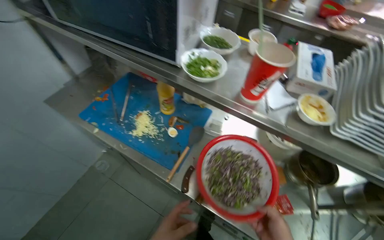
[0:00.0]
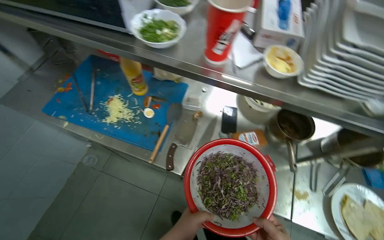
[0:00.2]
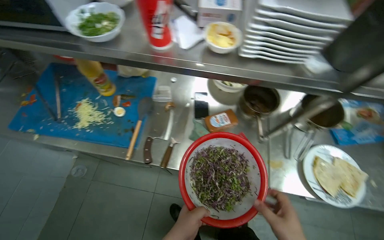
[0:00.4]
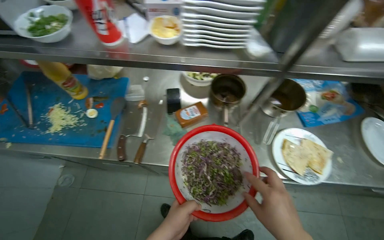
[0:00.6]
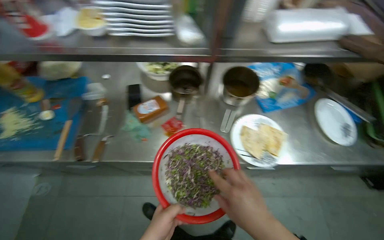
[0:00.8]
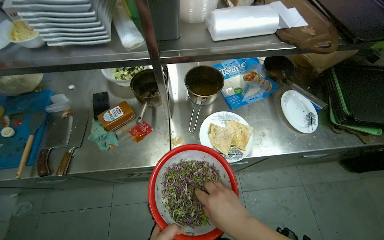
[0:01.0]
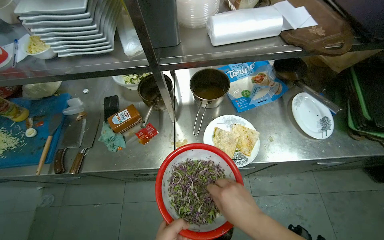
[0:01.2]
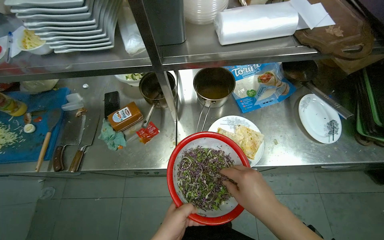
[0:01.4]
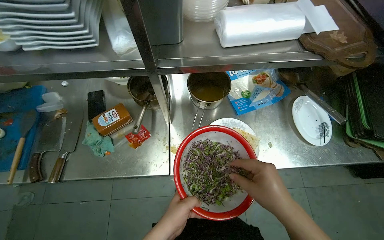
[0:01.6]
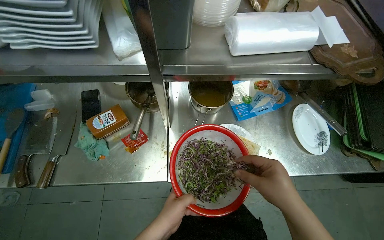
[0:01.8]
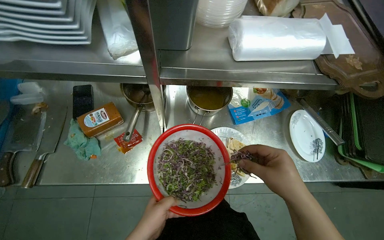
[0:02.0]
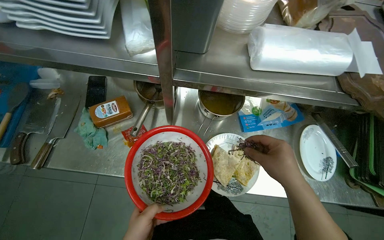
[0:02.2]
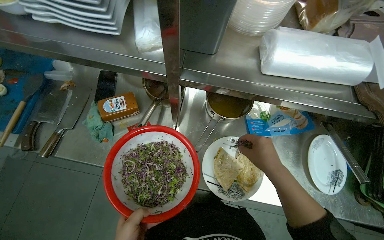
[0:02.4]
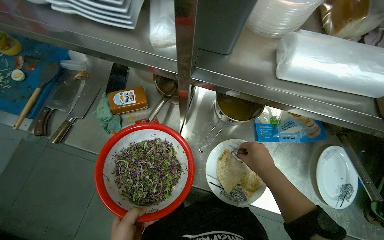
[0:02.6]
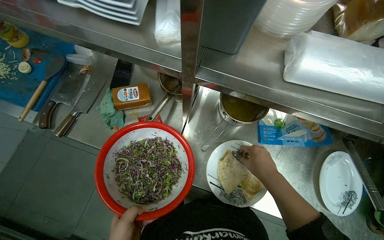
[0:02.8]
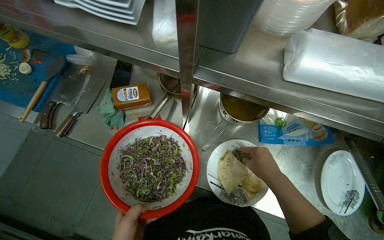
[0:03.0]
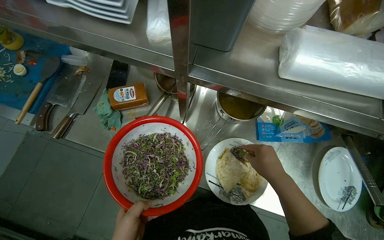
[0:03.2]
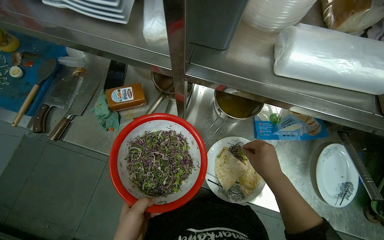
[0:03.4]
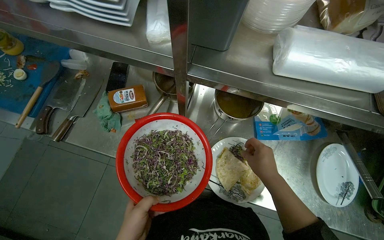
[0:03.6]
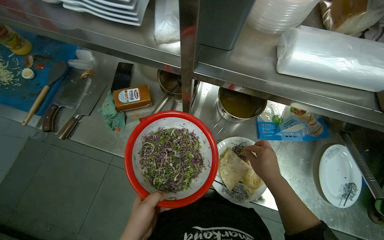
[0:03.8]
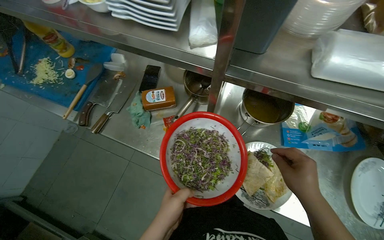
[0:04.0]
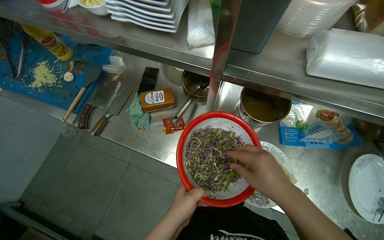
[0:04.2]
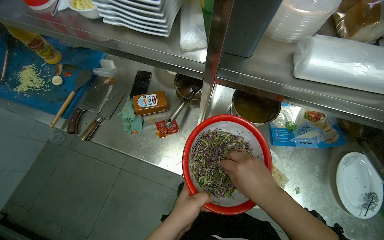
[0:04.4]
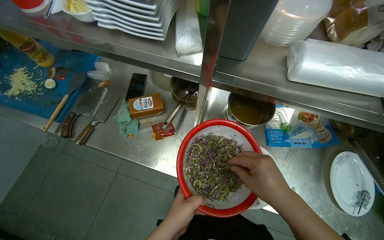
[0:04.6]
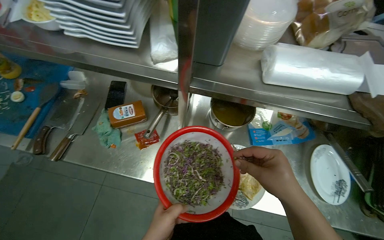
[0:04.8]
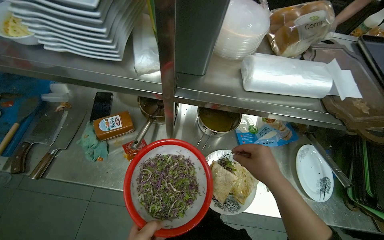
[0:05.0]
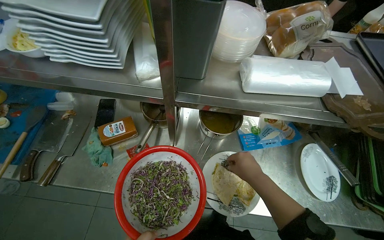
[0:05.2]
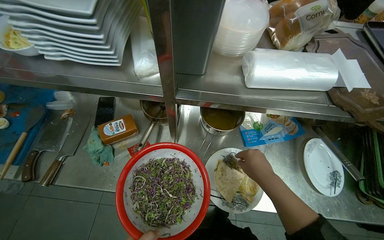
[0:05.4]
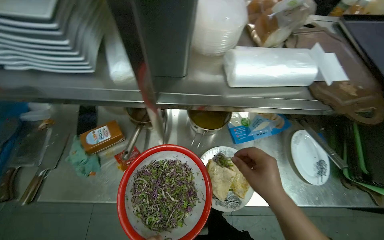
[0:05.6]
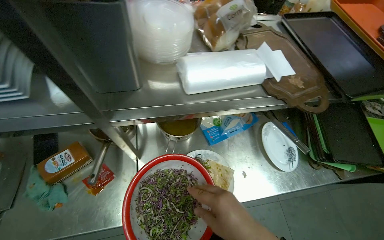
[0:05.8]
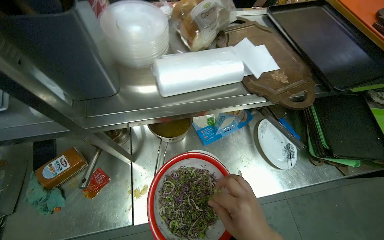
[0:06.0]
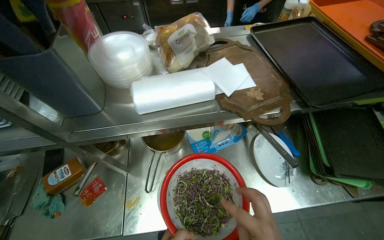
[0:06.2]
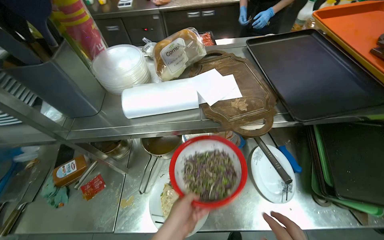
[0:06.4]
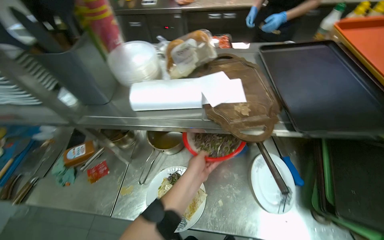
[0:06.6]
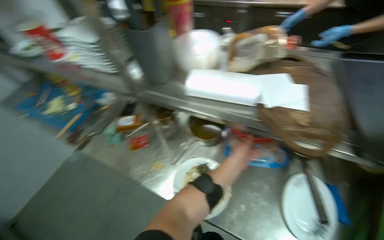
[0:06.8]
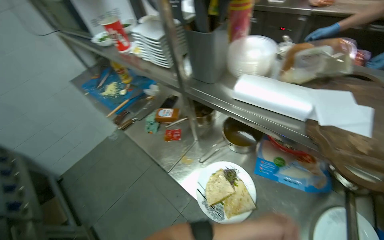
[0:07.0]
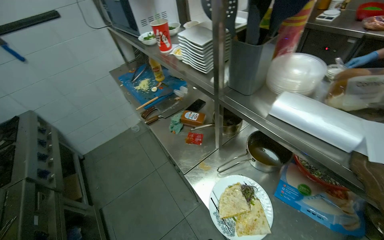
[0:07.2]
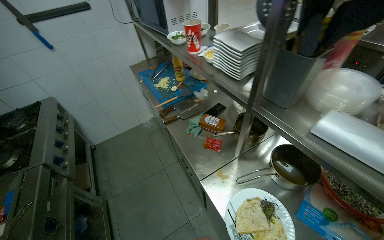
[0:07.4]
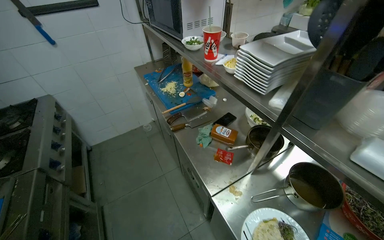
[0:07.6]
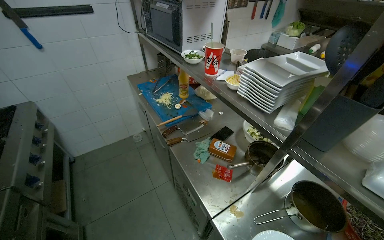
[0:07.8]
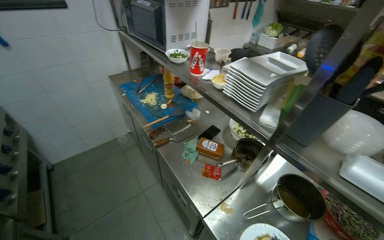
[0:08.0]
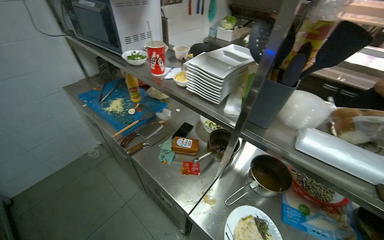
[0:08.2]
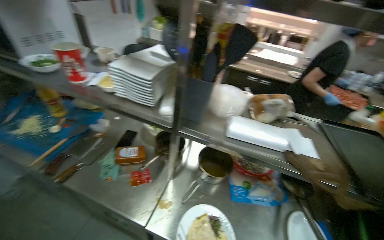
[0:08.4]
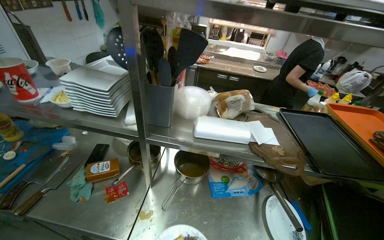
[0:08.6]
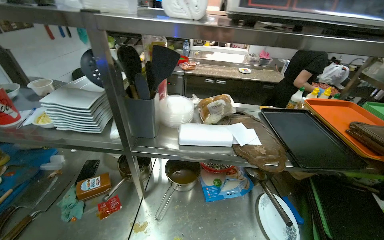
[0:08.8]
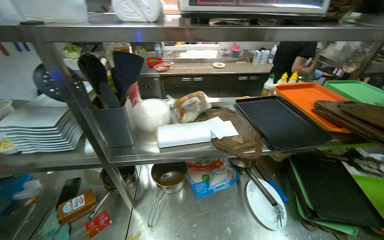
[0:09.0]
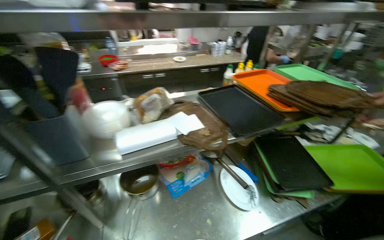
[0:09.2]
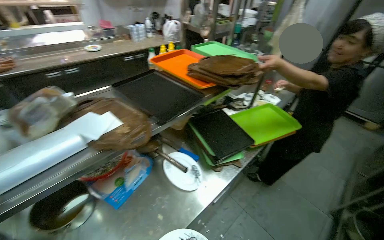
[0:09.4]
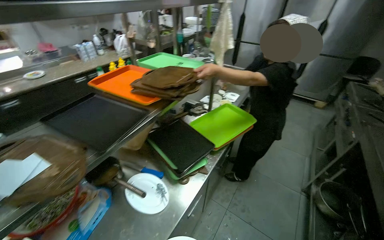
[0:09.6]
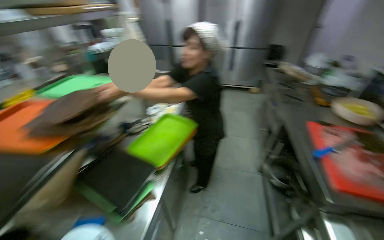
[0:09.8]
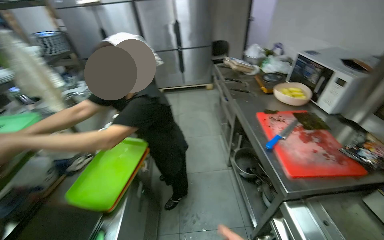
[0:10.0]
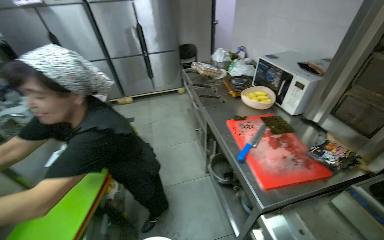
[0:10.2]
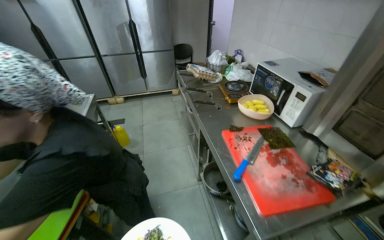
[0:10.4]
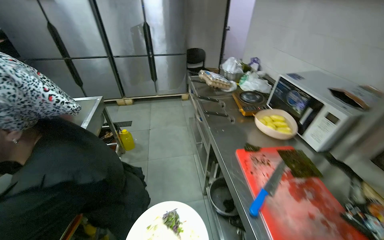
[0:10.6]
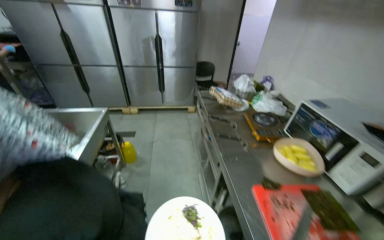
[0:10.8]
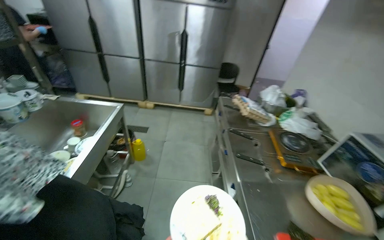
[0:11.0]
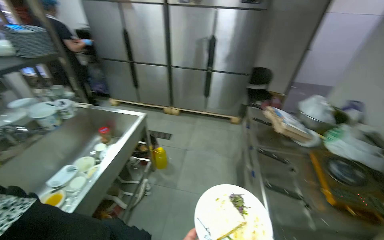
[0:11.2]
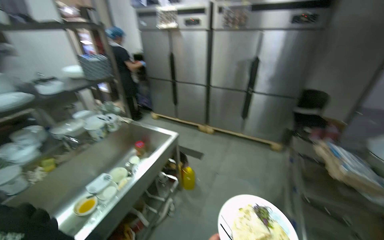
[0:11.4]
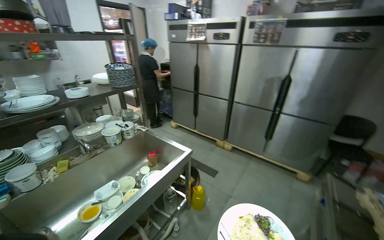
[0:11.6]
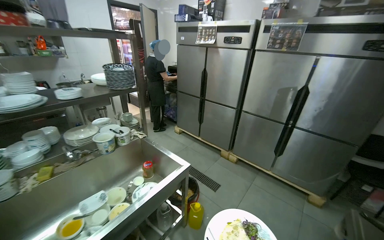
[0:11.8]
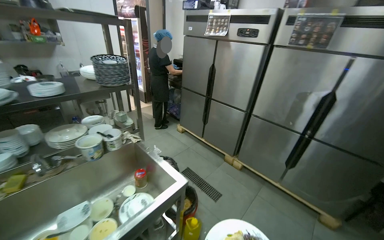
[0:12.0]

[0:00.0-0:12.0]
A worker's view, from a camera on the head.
Job: preparing food.
The whole recording: Adding various toppings to tortilla. The worker adds different ingredients like sprouts, cucumber, shrimp, and lettuce to the cooked tortilla on a plate.
0:00.0 to 0:01.6: The head travels roughly 60 cm. The head turns to the right by approximately 35 degrees. The camera pitches downward, by roughly 15 degrees.
0:01.6 to 0:03.0: The right hand heads farther from the camera, covering roughly 20 cm.
0:03.0 to 0:04.4: The right hand goes roughly 15 cm nearer to the camera and to the left.
0:04.4 to 0:06.0: The wearer looks roughly 30 degrees further to the right.
0:06.0 to 0:07.6: The head rotates roughly 75 degrees to the left.
0:07.6 to 0:09.0: The wearer's head swings roughly 65 degrees to the right.
0:09.0 to 0:10.4: The head travels about 80 cm. The head rotates about 100 degrees to the right.
0:10.4 to 0:12.0: The camera is carried about 1 m. The wearer looks approximately 60 degrees further to the left. The view tilts some 10 degrees upward.

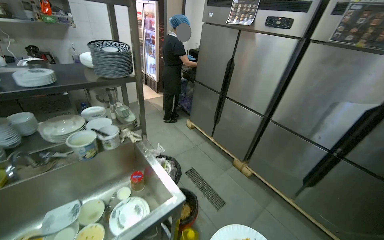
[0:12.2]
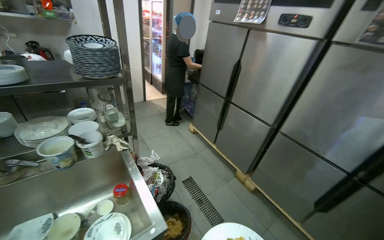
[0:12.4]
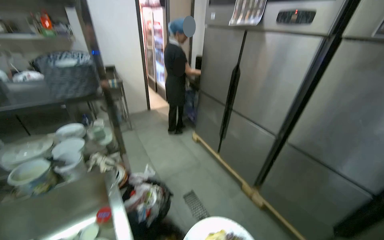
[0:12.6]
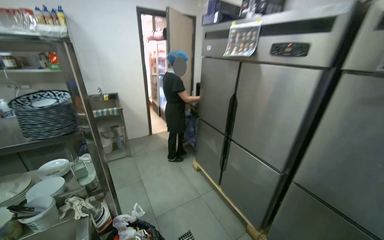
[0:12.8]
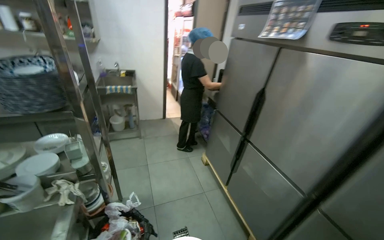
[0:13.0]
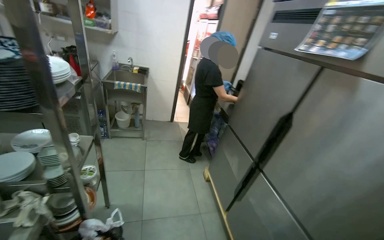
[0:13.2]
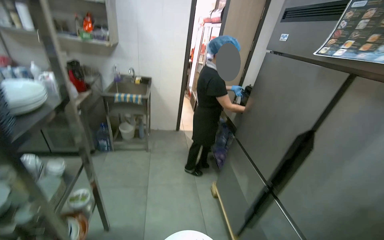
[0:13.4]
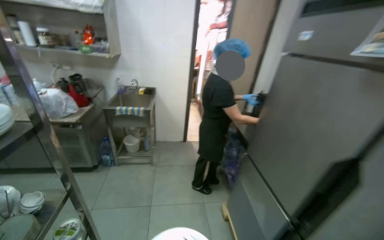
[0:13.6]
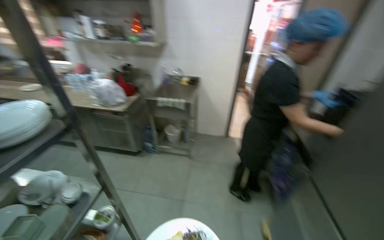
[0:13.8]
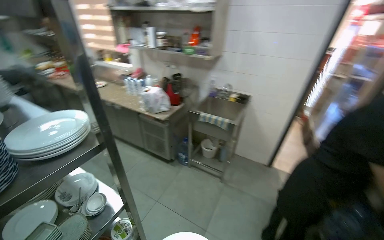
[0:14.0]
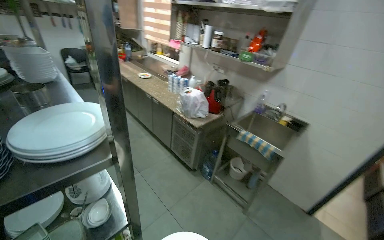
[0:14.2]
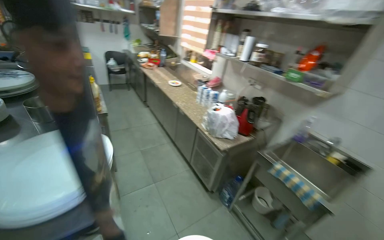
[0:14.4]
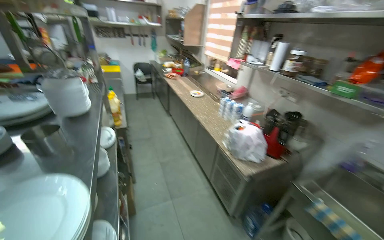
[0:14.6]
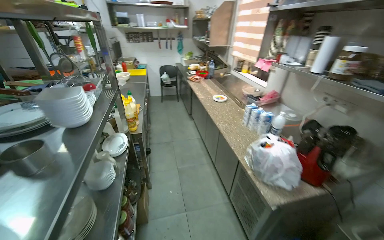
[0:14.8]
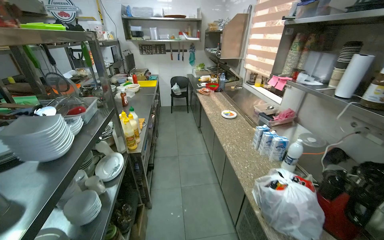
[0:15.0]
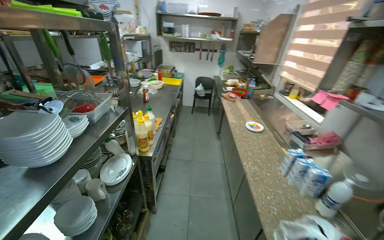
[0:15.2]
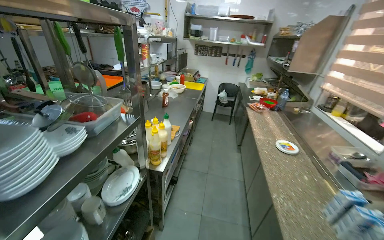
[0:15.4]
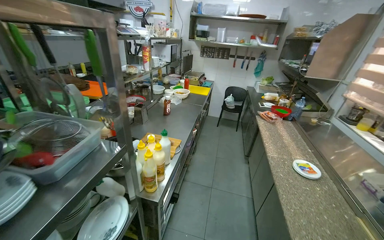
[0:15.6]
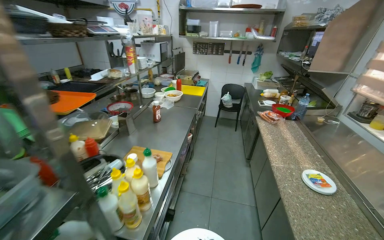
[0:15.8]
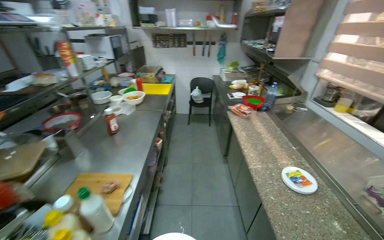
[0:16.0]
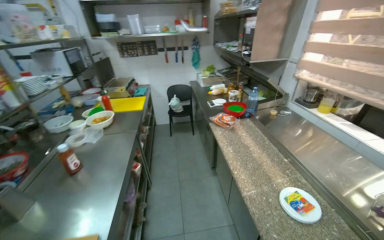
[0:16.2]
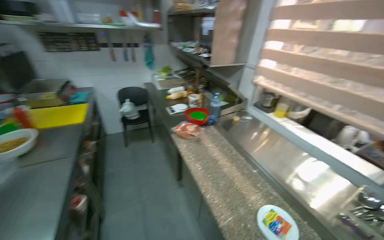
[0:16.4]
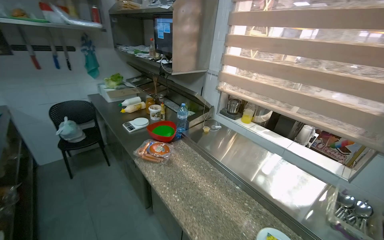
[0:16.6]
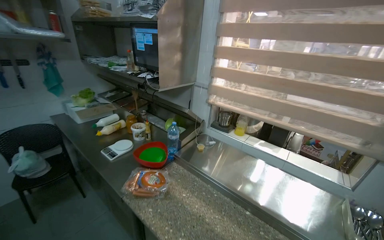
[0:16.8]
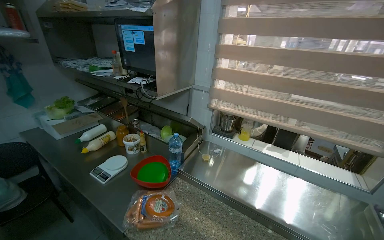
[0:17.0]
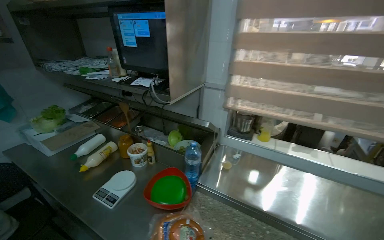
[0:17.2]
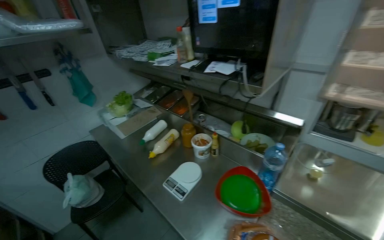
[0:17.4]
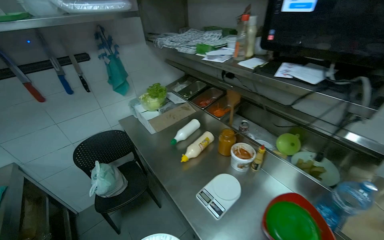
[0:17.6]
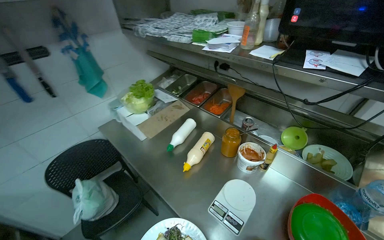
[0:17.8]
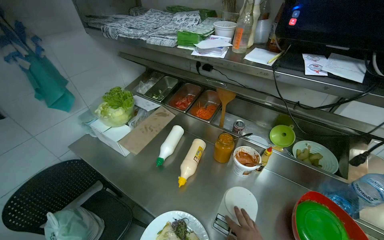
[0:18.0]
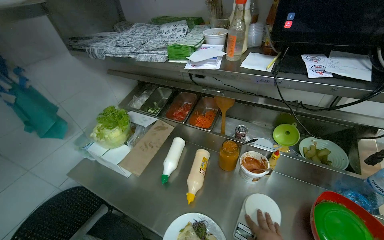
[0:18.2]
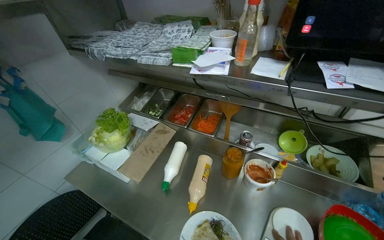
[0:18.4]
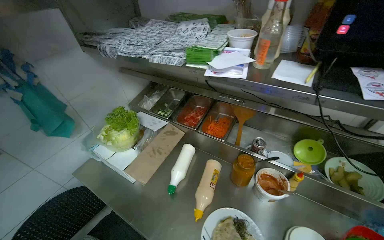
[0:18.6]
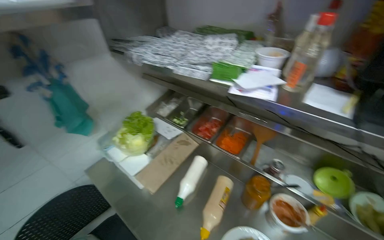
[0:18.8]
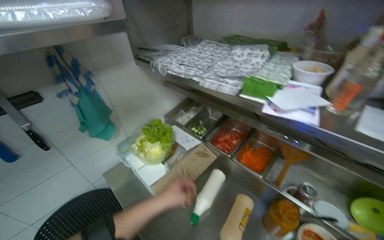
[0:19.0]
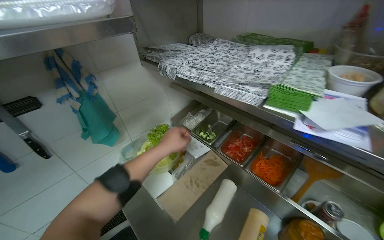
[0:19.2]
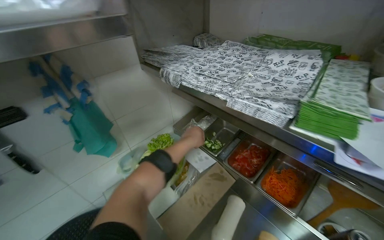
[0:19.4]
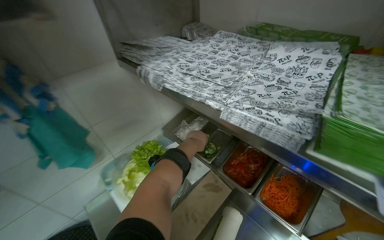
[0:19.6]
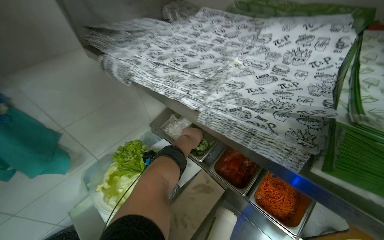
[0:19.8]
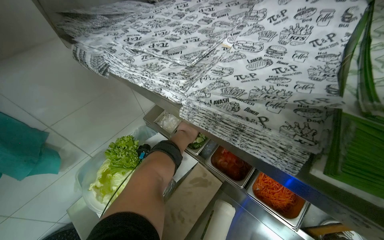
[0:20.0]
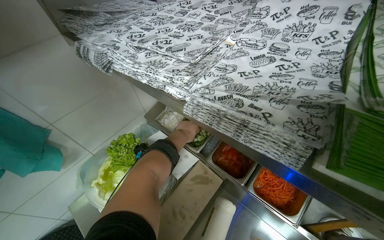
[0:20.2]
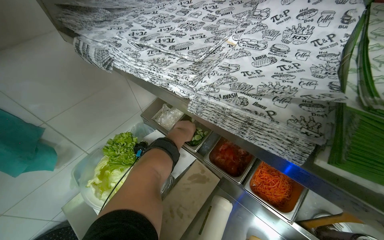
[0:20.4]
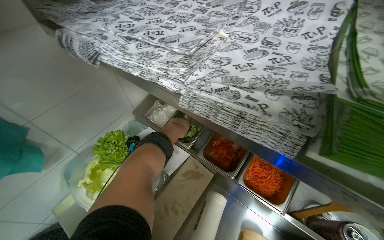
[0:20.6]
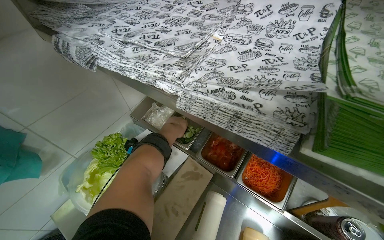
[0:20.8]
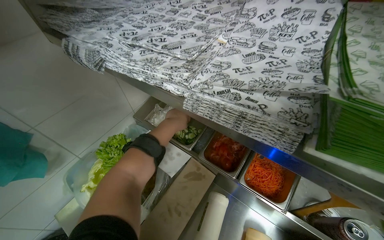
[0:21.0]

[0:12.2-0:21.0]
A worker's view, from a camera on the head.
Job: preparing food.
The whole recording: Adding various toppings to tortilla. The worker adds different ingredients like sprouts, cucumber, shrimp, and lettuce to the cooked tortilla on a plate.
0:12.2 to 0:13.6: The head travels about 1 m. The wearer looks about 30 degrees further to the left.
0:13.6 to 0:15.2: The head travels roughly 1.5 m. The wearer's head swings approximately 100 degrees to the left.
0:15.2 to 0:16.6: The camera is carried some 1.5 m. The head rotates approximately 45 degrees to the right.
0:16.6 to 0:18.0: The camera travels about 1.5 m. The wearer's head swings some 20 degrees to the right. The wearer looks roughly 15 degrees further downward.
0:18.0 to 0:19.6: The head travels roughly 50 cm.
